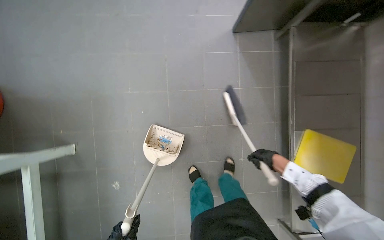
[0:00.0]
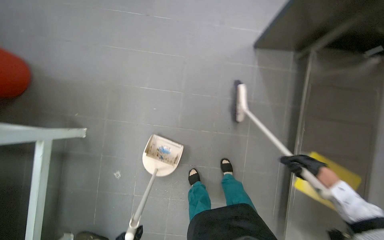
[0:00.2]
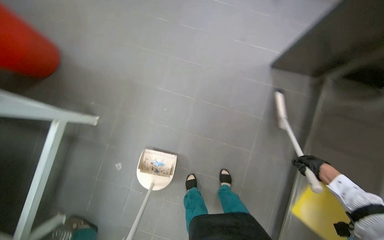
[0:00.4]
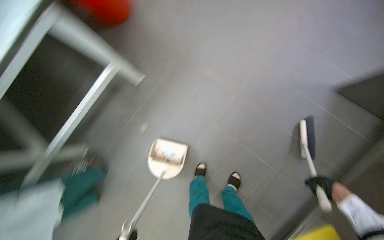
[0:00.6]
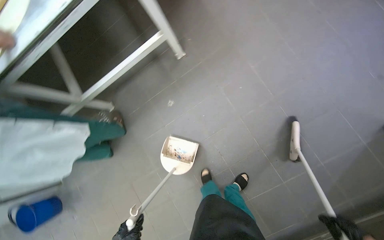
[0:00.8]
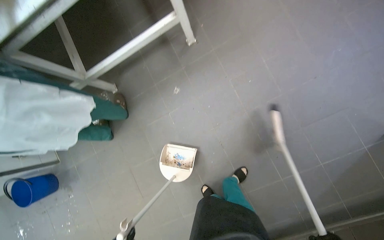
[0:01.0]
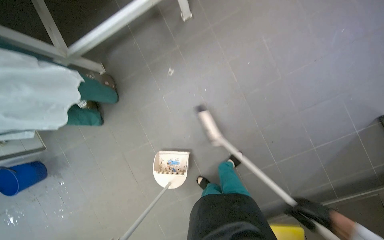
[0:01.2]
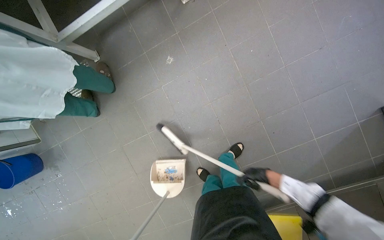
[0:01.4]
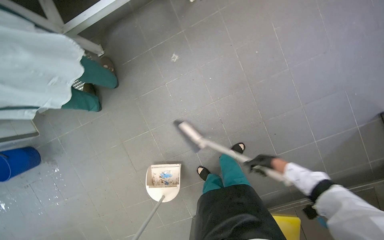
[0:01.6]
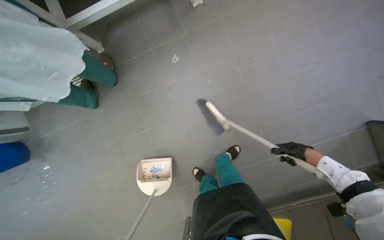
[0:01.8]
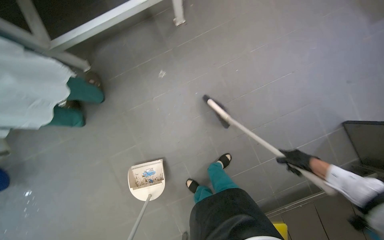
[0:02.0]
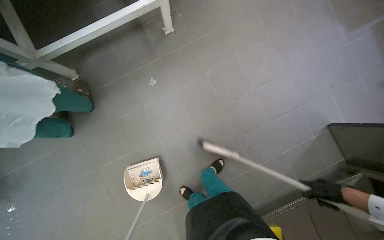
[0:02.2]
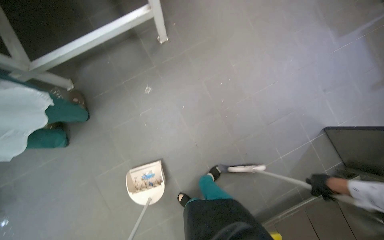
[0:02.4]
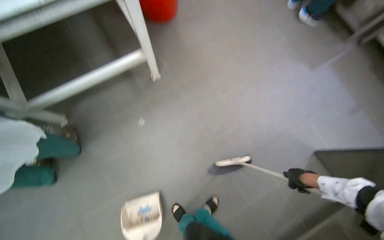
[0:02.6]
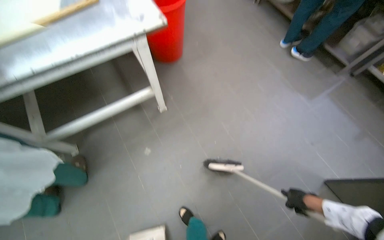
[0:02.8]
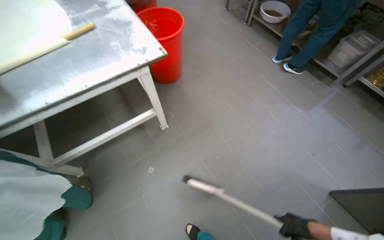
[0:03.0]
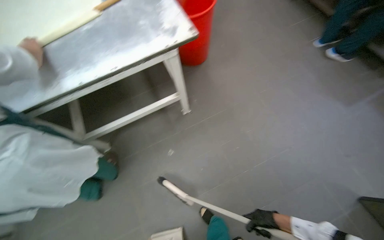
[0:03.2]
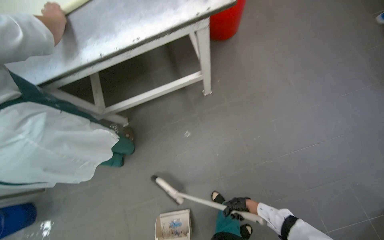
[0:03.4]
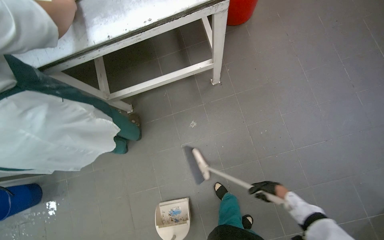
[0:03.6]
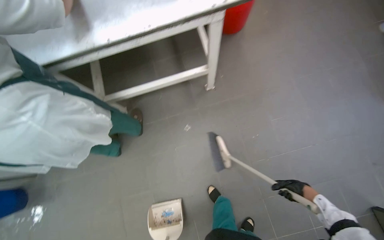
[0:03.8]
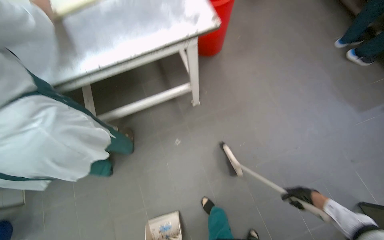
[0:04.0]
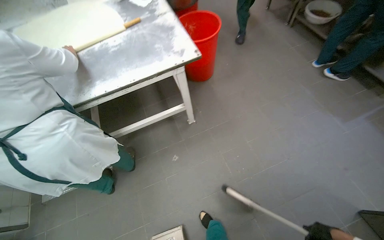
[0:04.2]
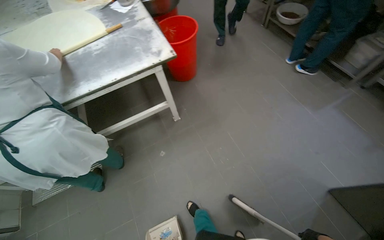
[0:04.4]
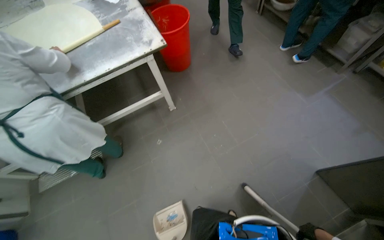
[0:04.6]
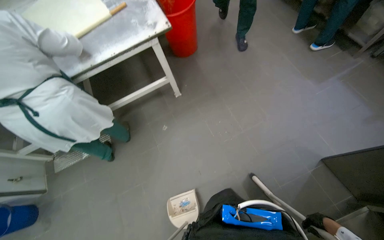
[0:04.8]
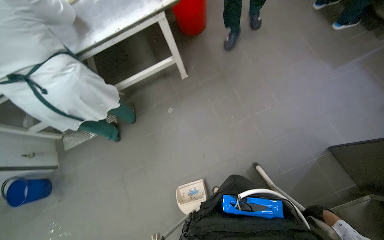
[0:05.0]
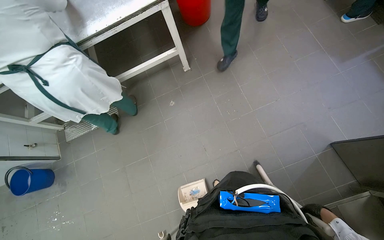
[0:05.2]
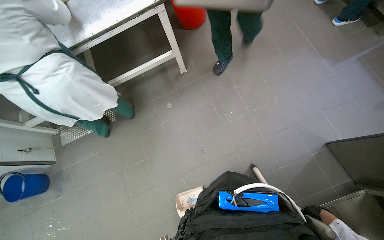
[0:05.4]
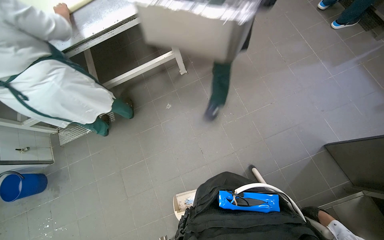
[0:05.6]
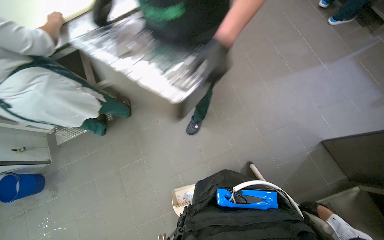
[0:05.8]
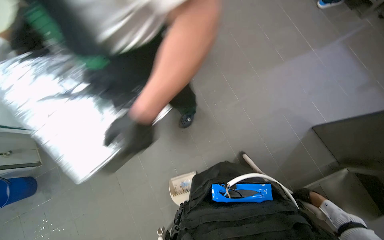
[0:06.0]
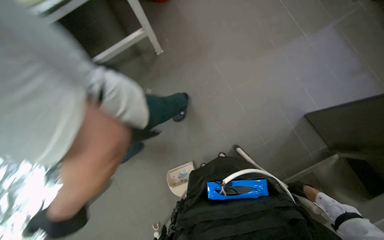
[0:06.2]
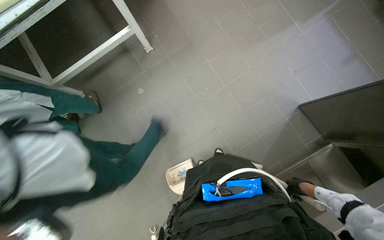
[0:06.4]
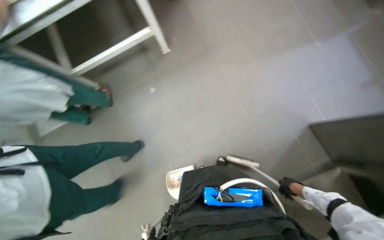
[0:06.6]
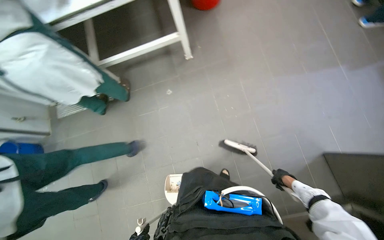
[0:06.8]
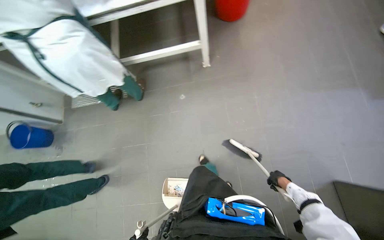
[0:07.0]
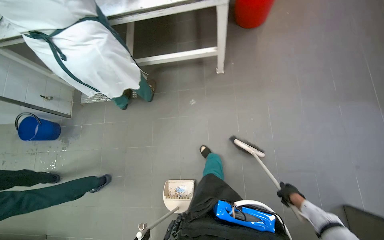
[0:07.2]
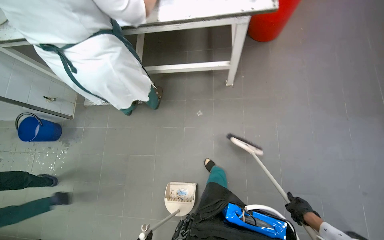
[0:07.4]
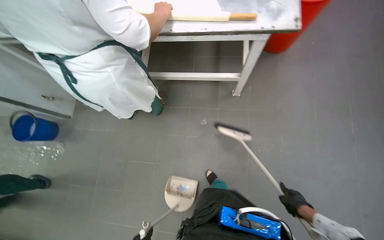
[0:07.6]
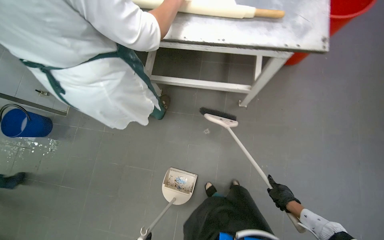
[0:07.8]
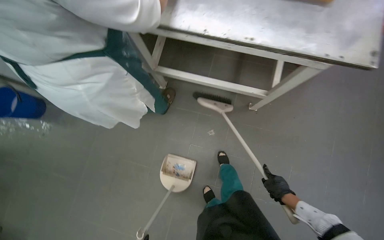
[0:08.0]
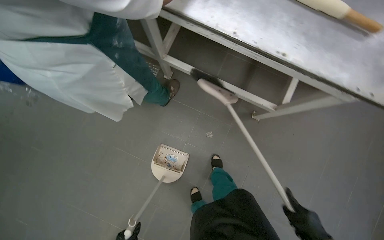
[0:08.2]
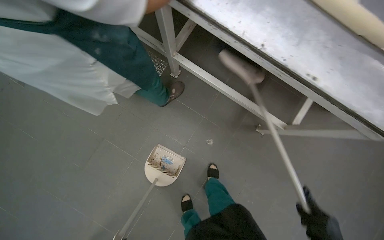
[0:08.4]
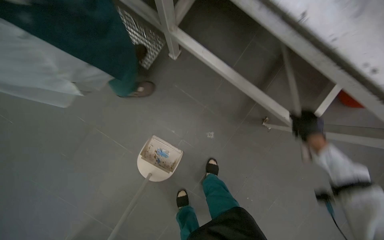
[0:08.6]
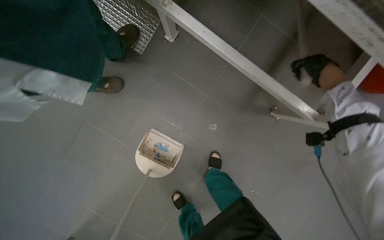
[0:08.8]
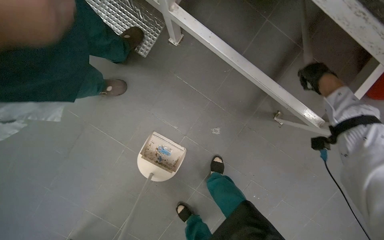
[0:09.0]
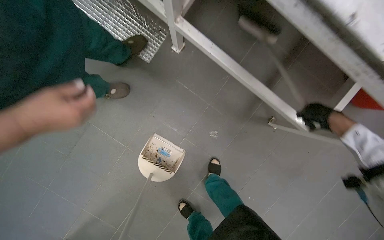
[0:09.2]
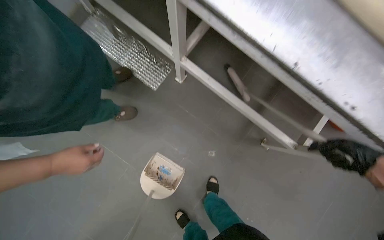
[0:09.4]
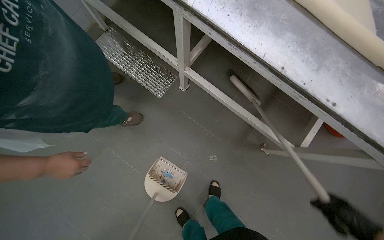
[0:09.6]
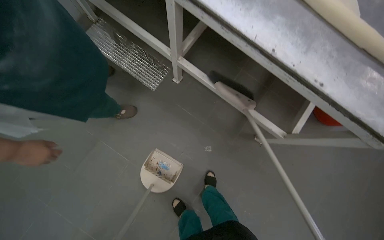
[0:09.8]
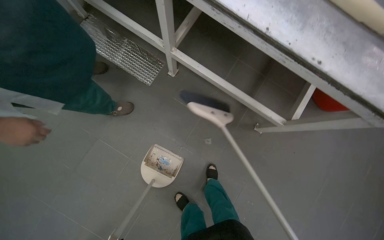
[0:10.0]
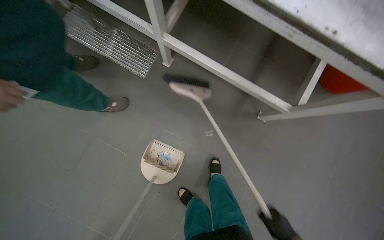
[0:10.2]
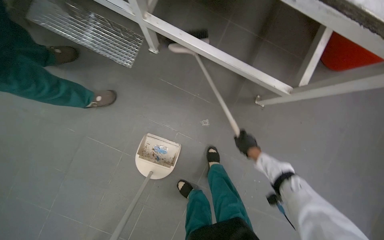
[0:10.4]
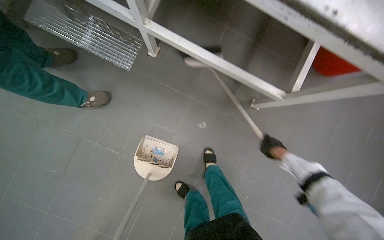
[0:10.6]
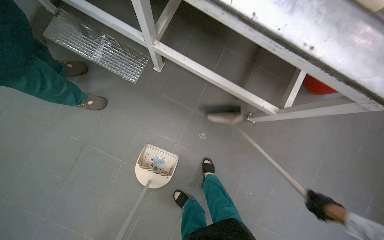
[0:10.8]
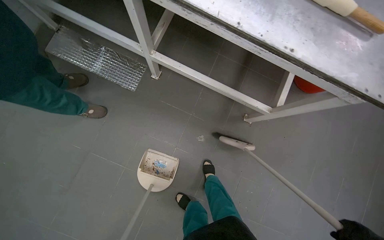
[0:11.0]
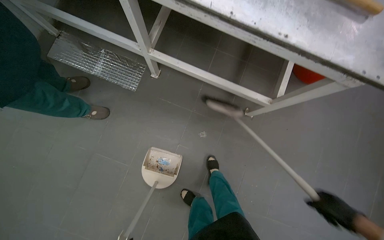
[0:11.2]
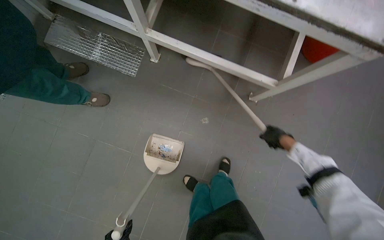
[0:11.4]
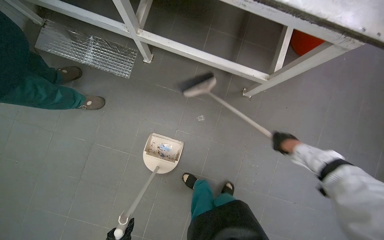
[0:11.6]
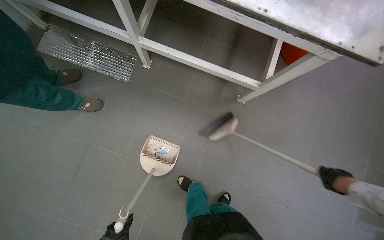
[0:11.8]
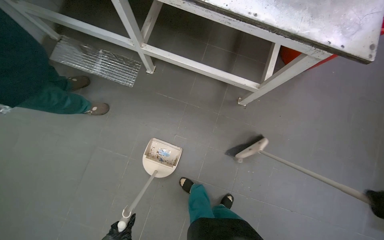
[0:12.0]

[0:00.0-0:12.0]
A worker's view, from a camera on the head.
Job: sweeping floor.
The whole recording: Sweeping kitchen floor. The worker sweeps the kitchen floor with a broom and dustpan, moving chairs to clean underneath them.
0:00.0 to 0:01.6: The head turns to the left by approximately 60 degrees.
0:01.6 to 0:03.0: The view tilts about 35 degrees upward.
0:04.4 to 0:06.0: The view tilts about 20 degrees downward.
0:06.0 to 0:07.6: The scene turns some 30 degrees clockwise in the picture. The right hand is displaced to the left by some 20 cm, and reaches some 15 cm farther from the camera, then returns.
0:07.6 to 0:09.0: The head travels about 80 cm. The view tips downward by about 30 degrees. The scene turns about 30 degrees clockwise in the picture.

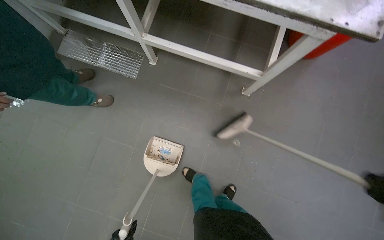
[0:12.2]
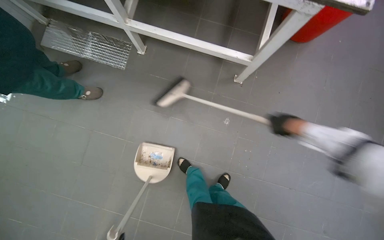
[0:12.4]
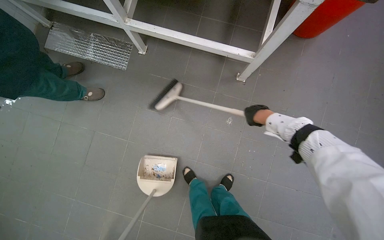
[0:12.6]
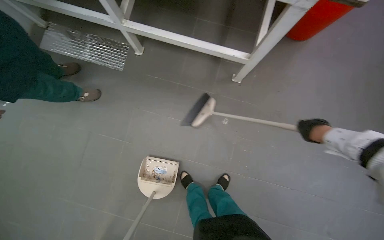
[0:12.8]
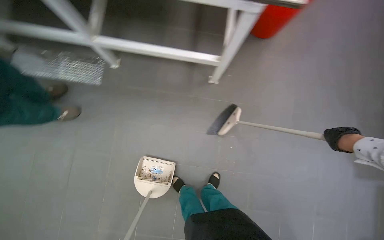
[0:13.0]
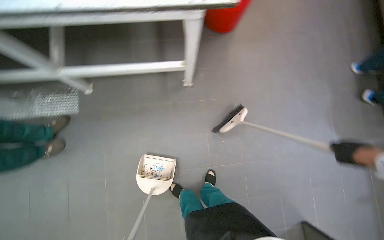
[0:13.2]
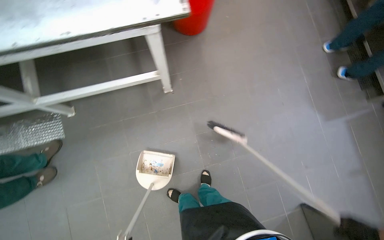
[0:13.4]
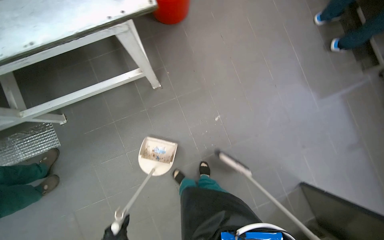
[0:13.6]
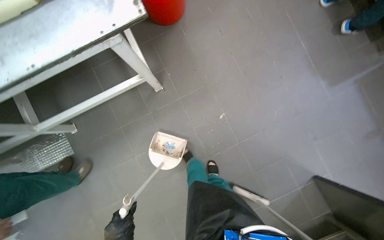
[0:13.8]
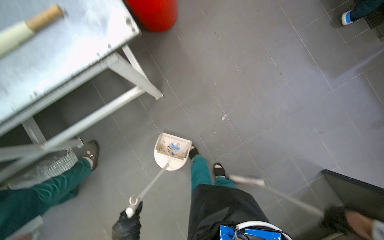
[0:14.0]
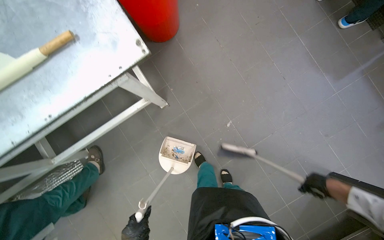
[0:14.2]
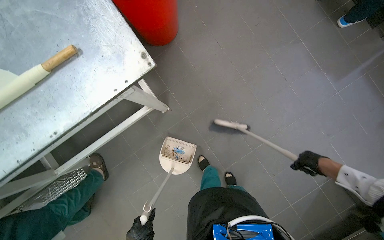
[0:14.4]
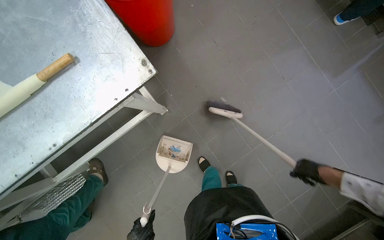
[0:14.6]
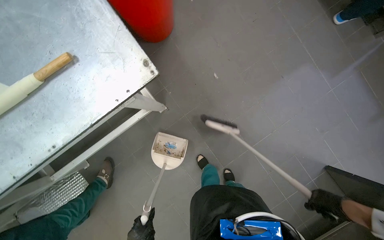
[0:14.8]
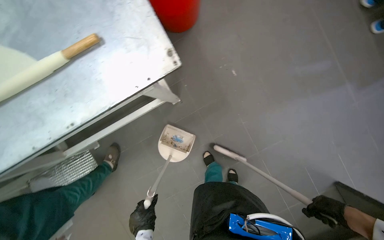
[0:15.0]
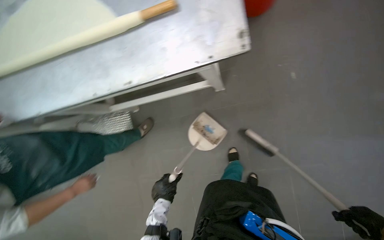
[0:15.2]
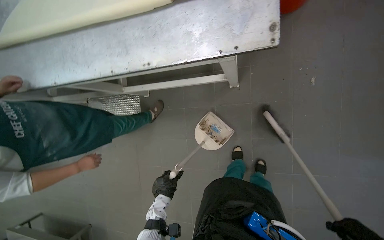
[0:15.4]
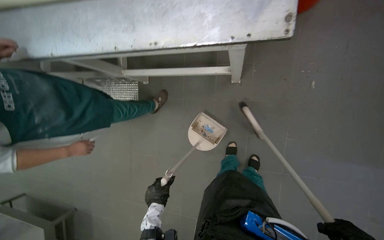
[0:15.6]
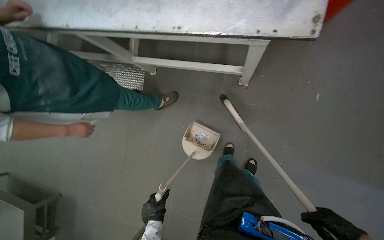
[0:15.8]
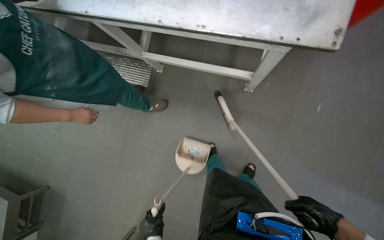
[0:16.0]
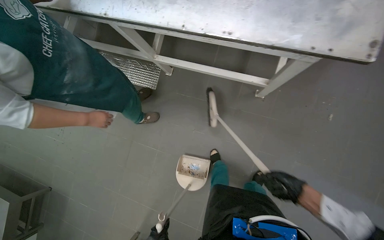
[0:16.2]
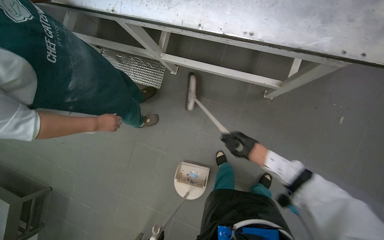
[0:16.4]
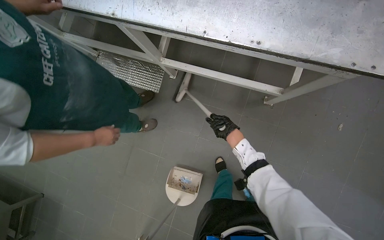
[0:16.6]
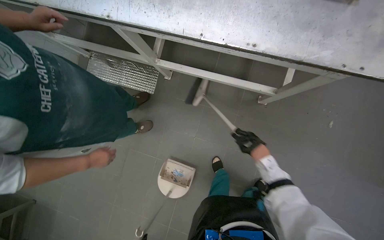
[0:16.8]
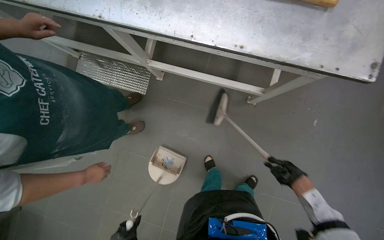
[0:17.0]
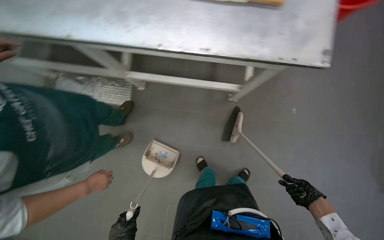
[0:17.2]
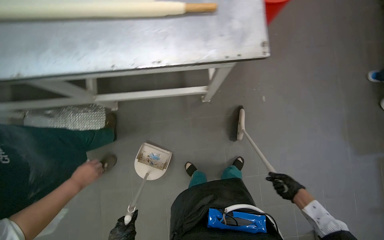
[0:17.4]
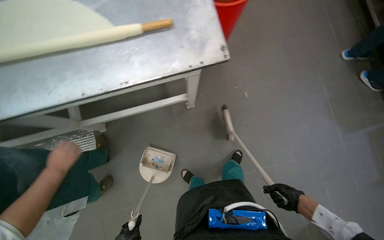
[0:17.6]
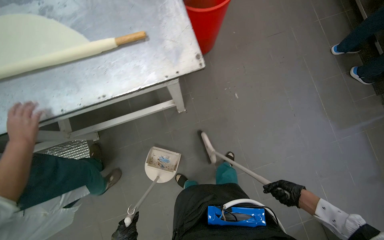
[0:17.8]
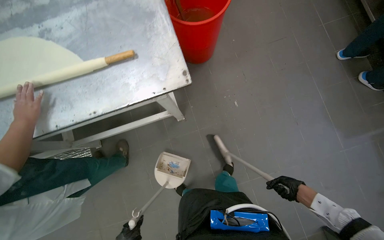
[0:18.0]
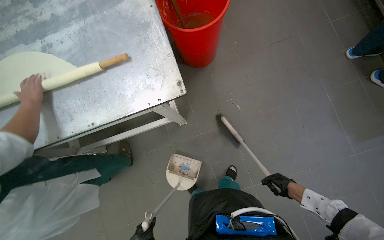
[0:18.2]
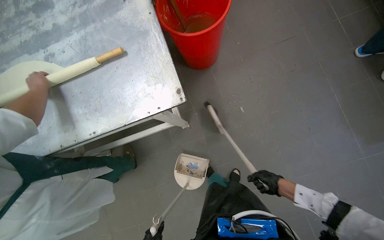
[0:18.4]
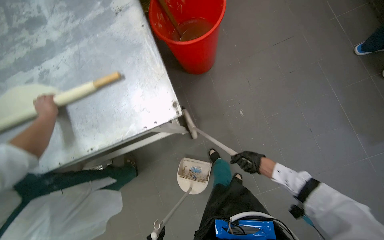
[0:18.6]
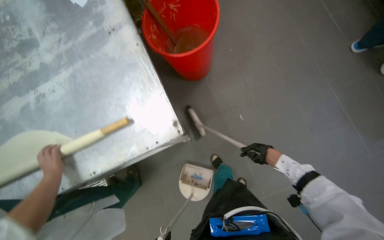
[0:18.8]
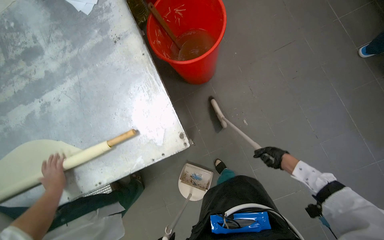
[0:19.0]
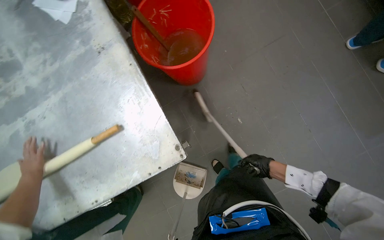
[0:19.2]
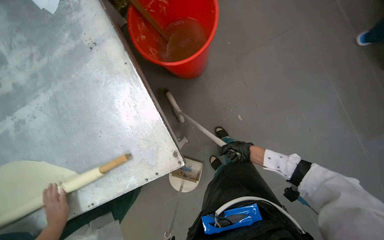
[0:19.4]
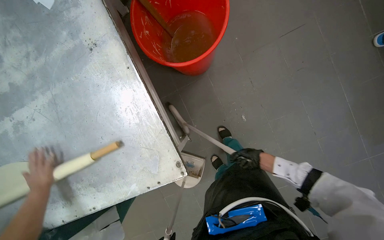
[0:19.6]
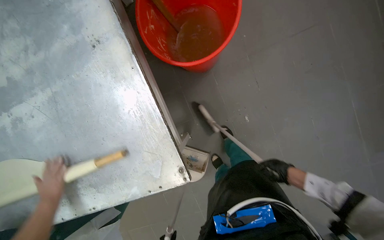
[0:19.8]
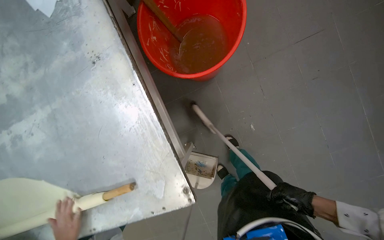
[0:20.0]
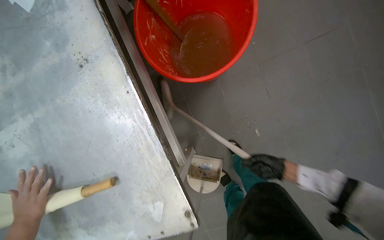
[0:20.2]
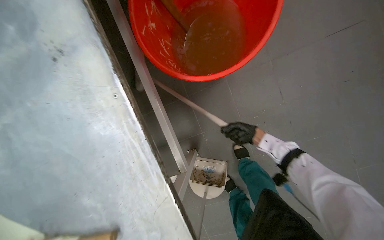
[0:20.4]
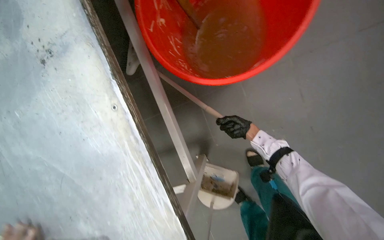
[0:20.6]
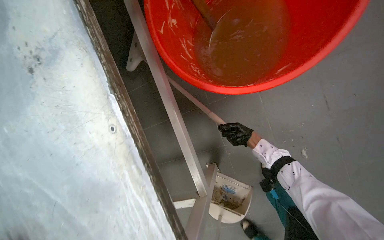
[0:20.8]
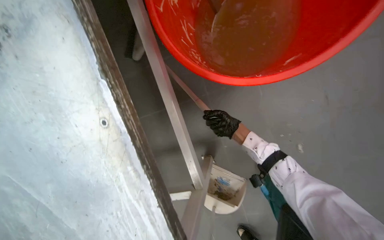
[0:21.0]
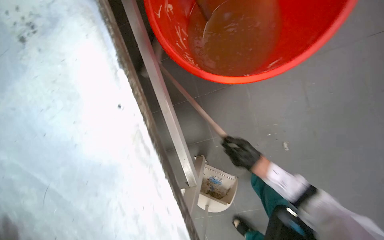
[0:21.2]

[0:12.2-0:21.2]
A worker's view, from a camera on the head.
Job: sweeping floor.
The whole recording: Sweeping kitchen floor. The worker sweeps the kitchen floor with a broom and dustpan, moving chairs to clean underneath them.
0:12.2 to 0:13.8: The head travels some 50 cm. The scene rotates counterclockwise by about 45 degrees.
0:13.8 to 0:15.2: The head turns to the left by some 20 degrees.
0:15.2 to 0:16.6: Everything in view rotates about 30 degrees clockwise.
0:16.6 to 0:18.2: The camera is carried roughly 50 cm. The scene rotates counterclockwise by roughly 40 degrees.
0:18.2 to 0:19.8: The camera travels roughly 50 cm. The view tilts roughly 15 degrees downward.
0:19.8 to 0:21.2: The right hand shifts some 25 cm to the left.
